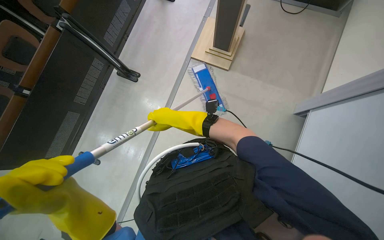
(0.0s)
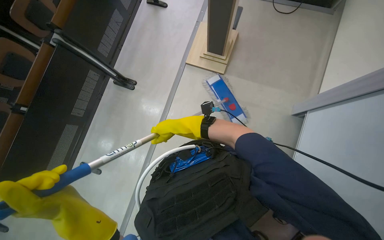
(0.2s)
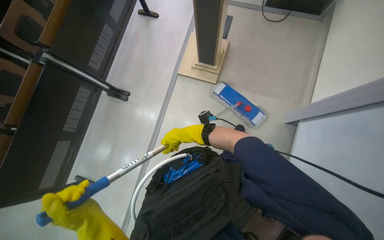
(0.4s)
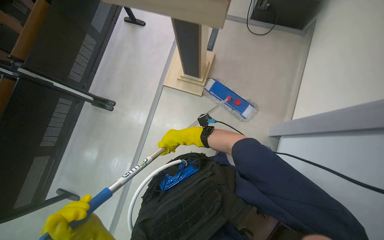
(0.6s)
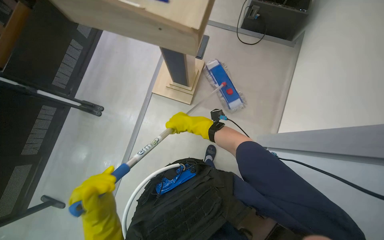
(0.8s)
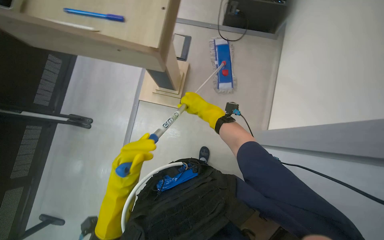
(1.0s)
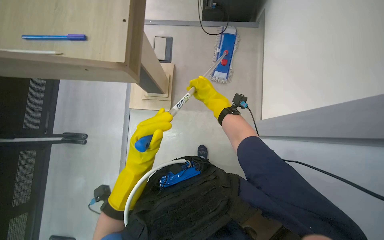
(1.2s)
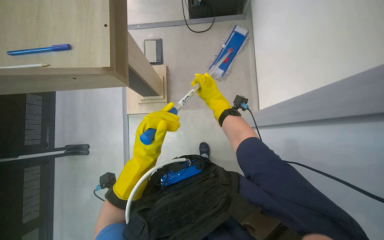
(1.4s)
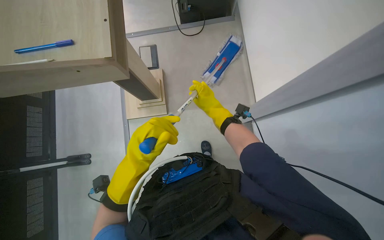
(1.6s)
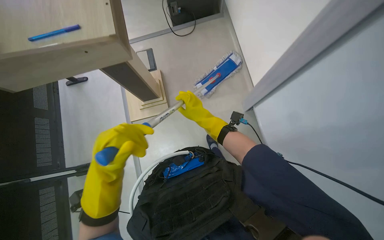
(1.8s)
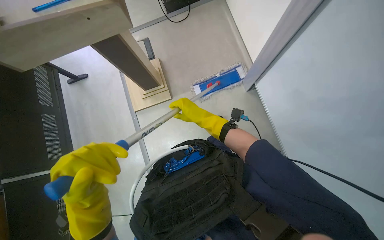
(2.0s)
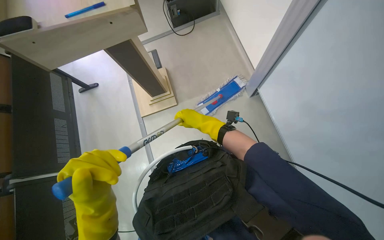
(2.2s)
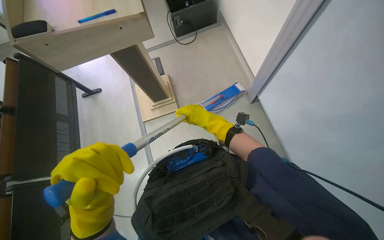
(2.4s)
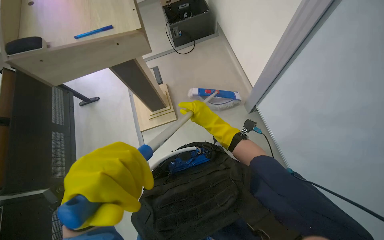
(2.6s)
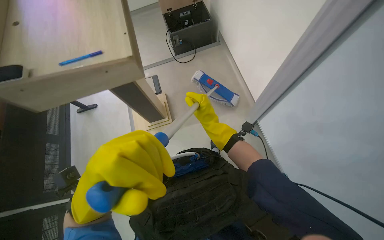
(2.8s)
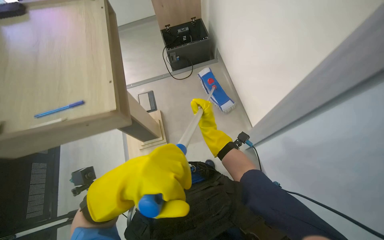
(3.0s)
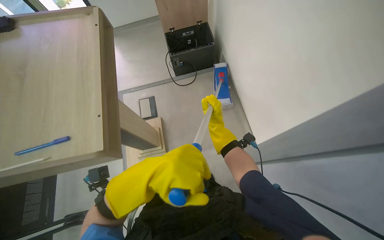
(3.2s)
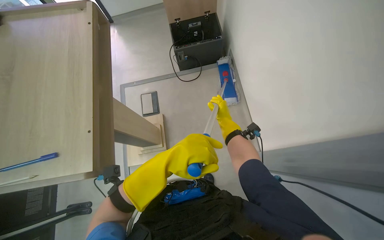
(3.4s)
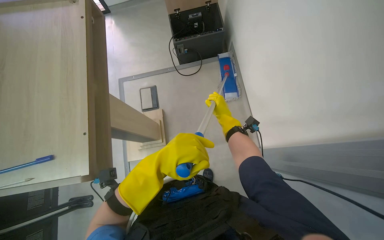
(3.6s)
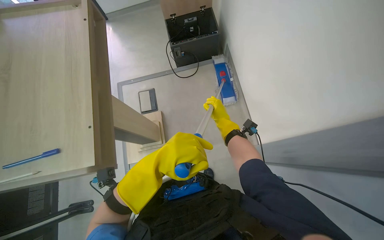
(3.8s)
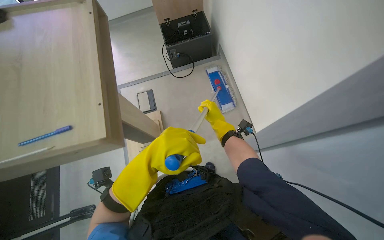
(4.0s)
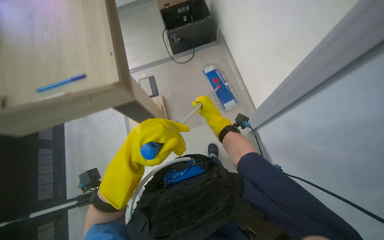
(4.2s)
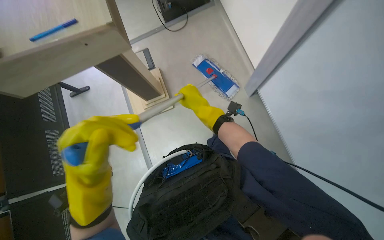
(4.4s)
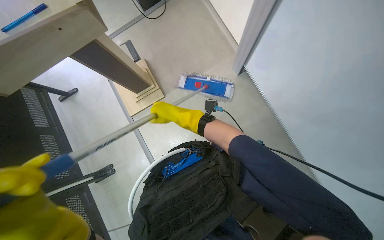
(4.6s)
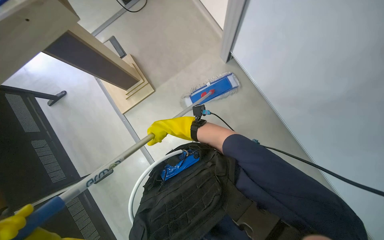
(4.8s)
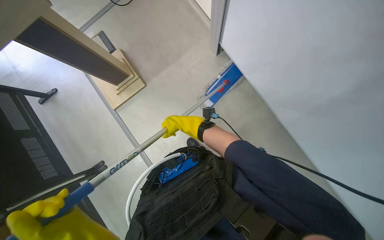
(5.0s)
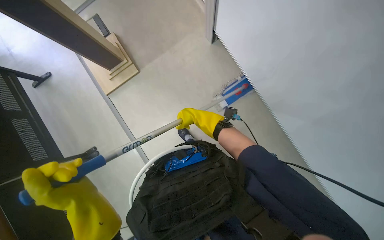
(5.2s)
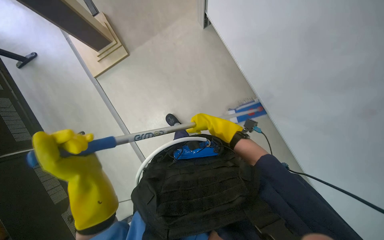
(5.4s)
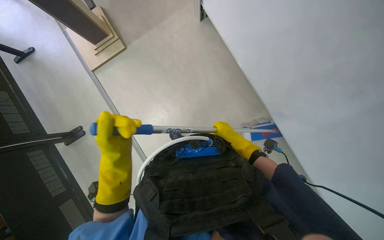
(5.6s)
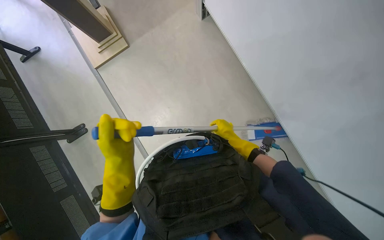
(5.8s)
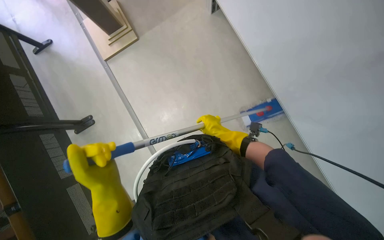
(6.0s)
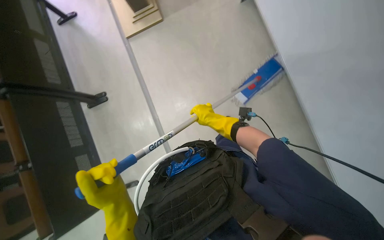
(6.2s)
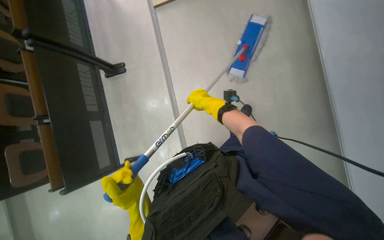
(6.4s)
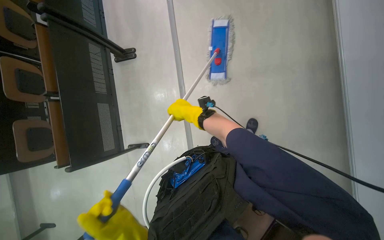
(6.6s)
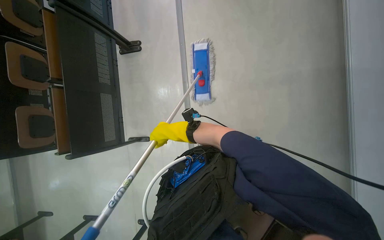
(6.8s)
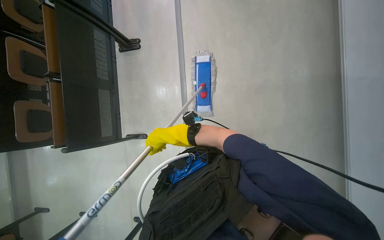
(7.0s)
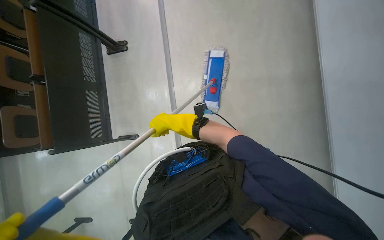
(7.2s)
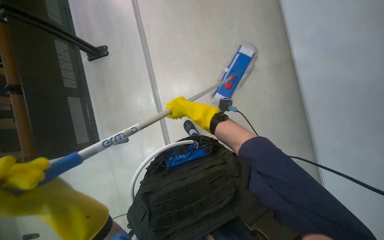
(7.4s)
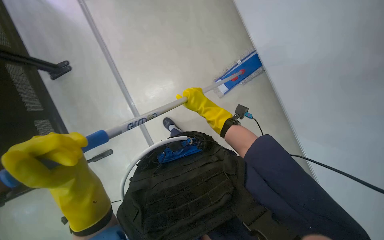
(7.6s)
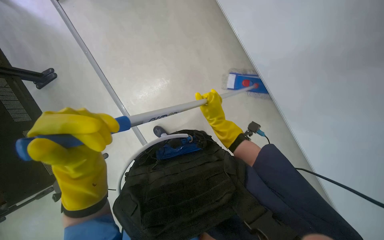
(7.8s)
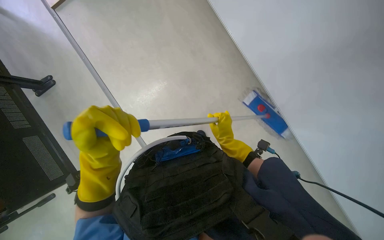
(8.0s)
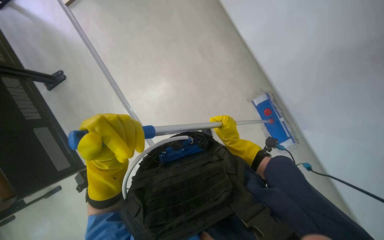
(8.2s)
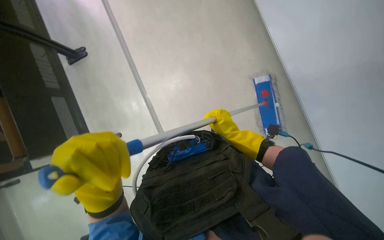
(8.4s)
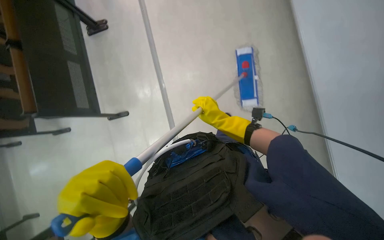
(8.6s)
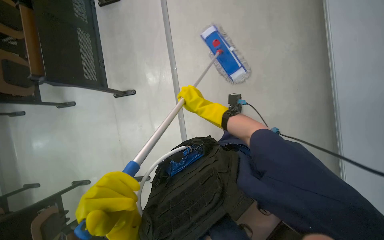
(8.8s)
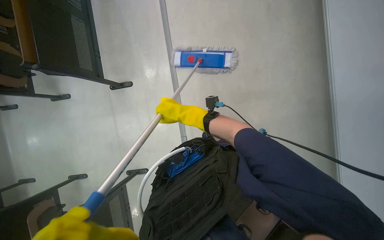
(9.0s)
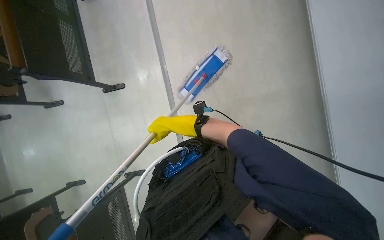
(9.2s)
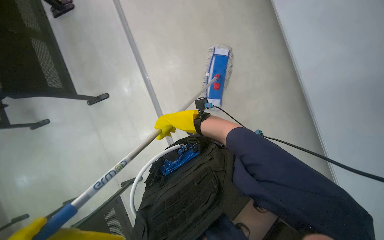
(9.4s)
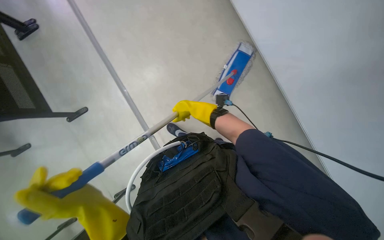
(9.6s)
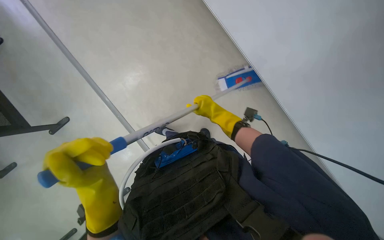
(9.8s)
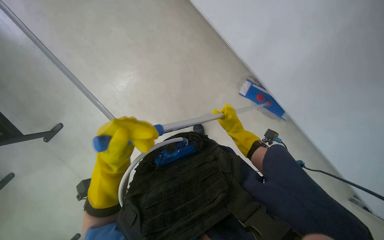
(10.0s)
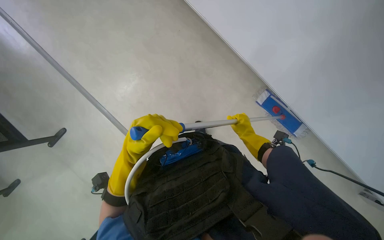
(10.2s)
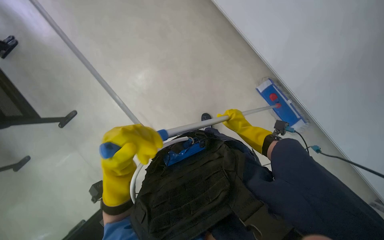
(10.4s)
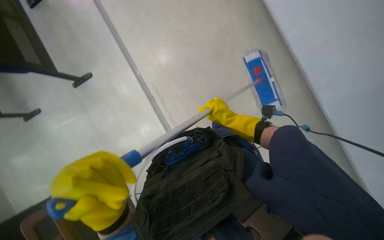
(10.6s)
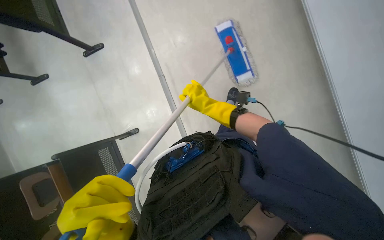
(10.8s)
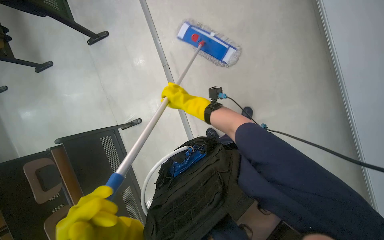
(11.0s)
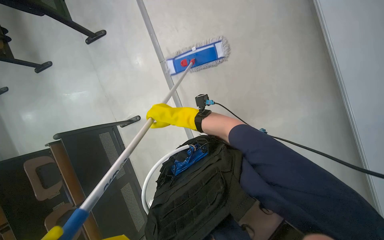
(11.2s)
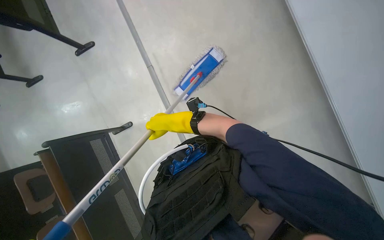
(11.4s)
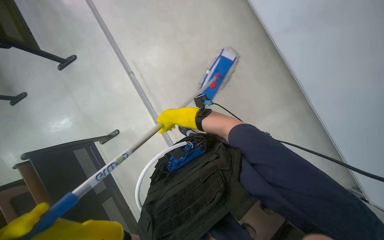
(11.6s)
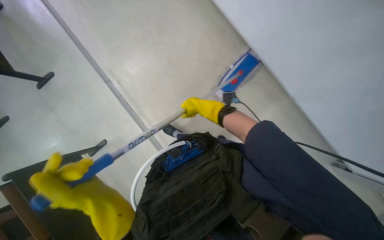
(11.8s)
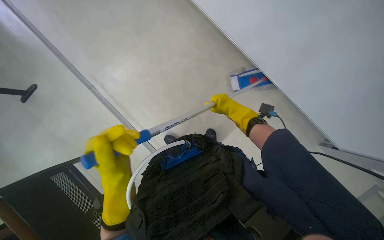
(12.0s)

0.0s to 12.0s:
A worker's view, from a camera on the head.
Job: mopping floor.
The whole recording: Mopping floor with flat mop. The worker mops the floor with a flat mop.
0.0s to 1.6s: The wearer looks approximately 40 degrees further to the right.
1.6s to 3.0s: The camera pitches upward, by about 15 degrees. The right hand travels nearer to the camera and back again, approximately 20 cm each way, while the left hand moves nearer to the camera, about 20 cm.
3.0s to 4.4s: The left hand reaches about 15 cm farther from the camera, then returns.
4.4s to 6.0s: The camera is carried about 60 cm.
10.4s to 12.0s: The right hand reaches some 25 cm to the left, then returns.

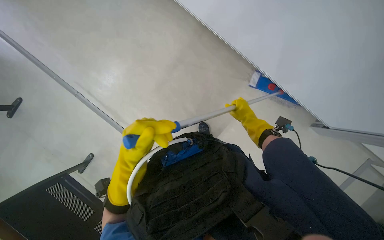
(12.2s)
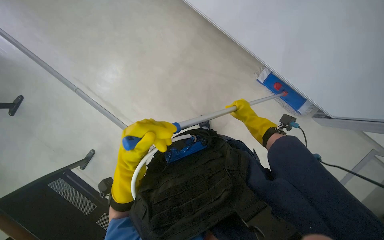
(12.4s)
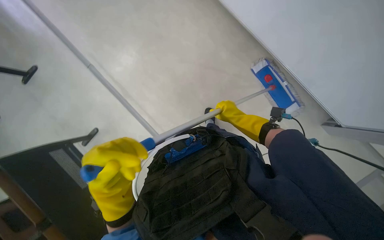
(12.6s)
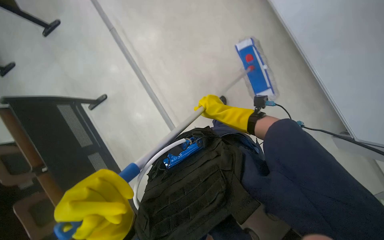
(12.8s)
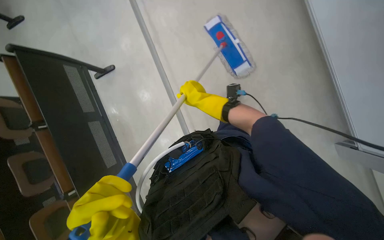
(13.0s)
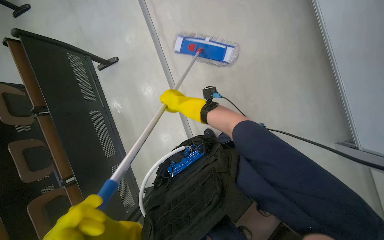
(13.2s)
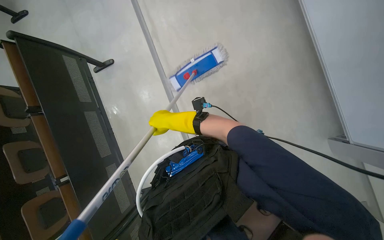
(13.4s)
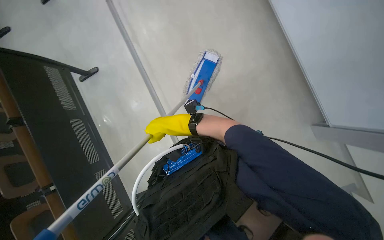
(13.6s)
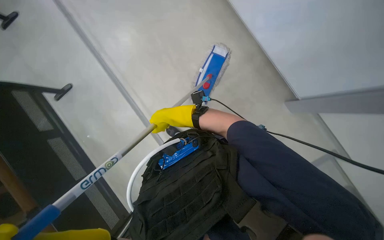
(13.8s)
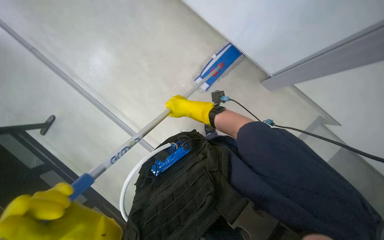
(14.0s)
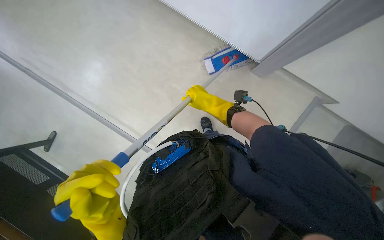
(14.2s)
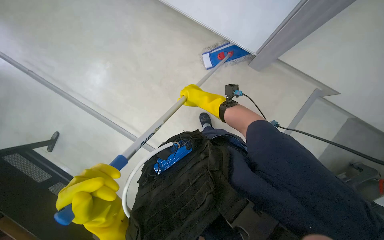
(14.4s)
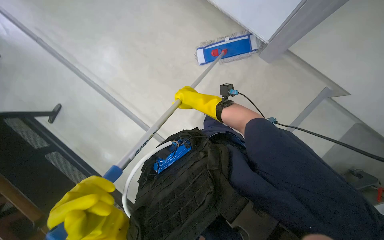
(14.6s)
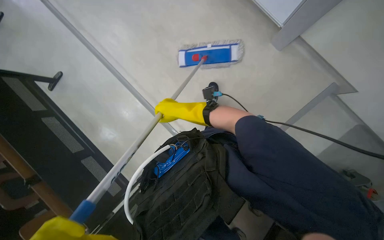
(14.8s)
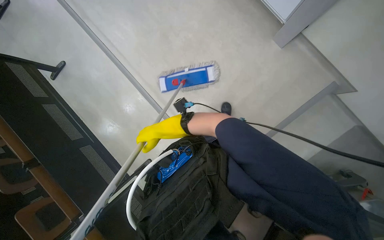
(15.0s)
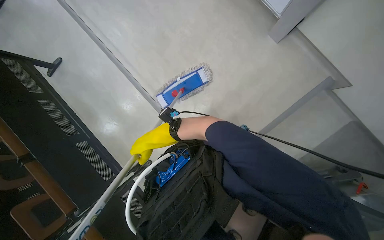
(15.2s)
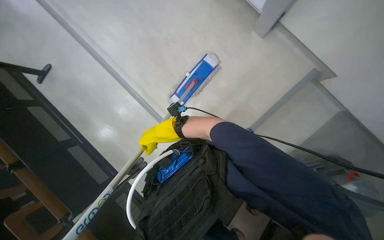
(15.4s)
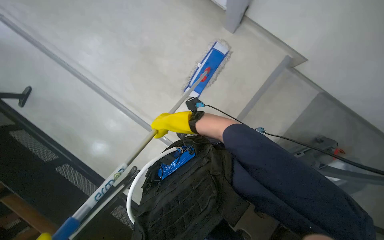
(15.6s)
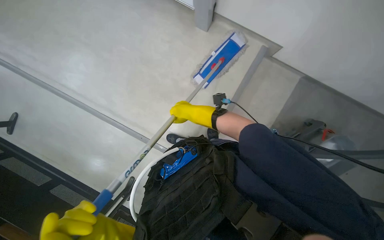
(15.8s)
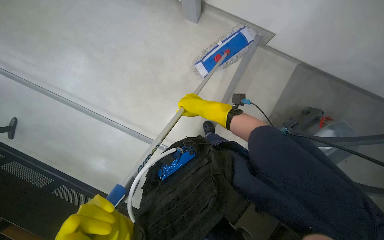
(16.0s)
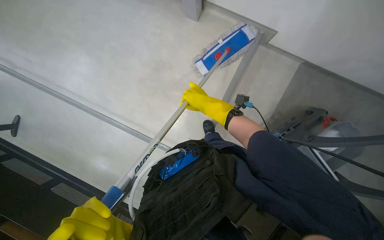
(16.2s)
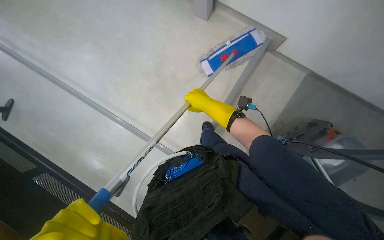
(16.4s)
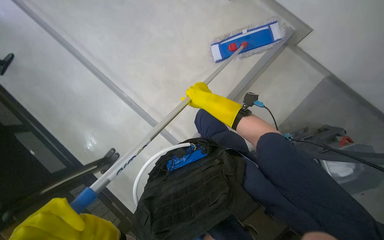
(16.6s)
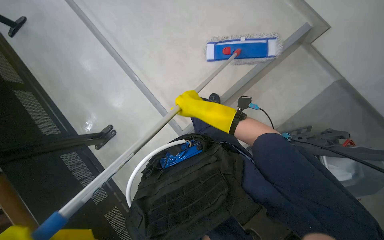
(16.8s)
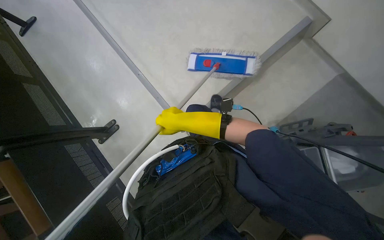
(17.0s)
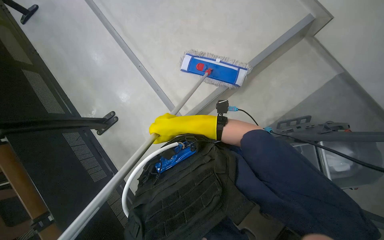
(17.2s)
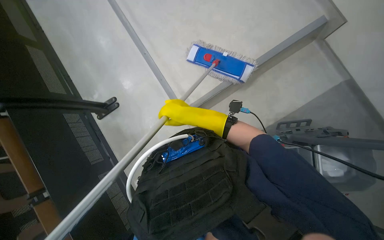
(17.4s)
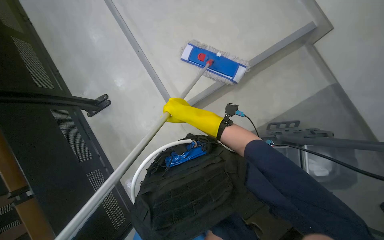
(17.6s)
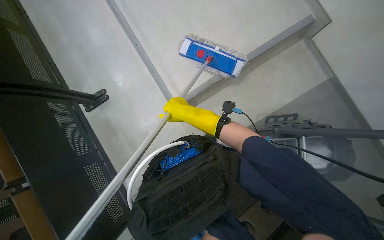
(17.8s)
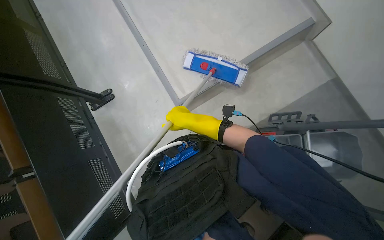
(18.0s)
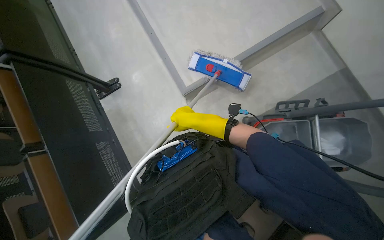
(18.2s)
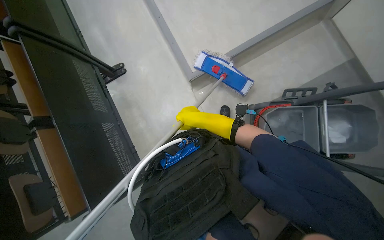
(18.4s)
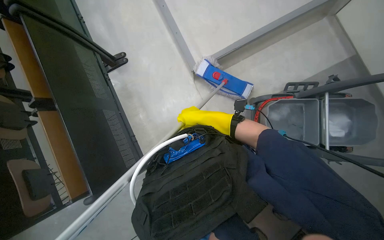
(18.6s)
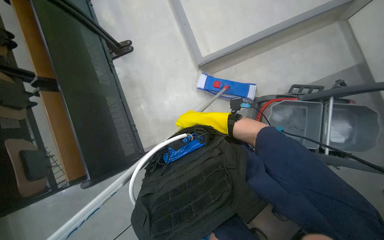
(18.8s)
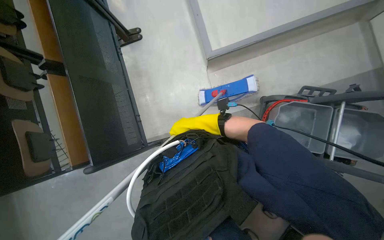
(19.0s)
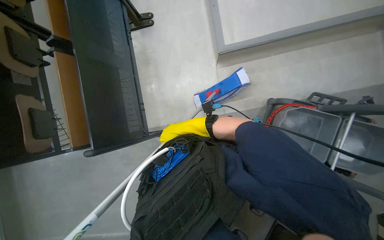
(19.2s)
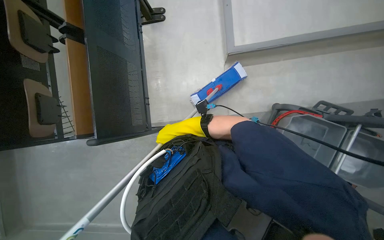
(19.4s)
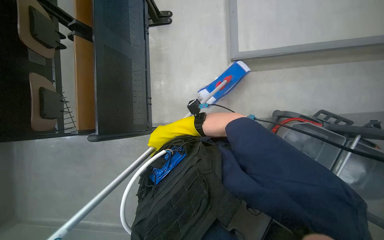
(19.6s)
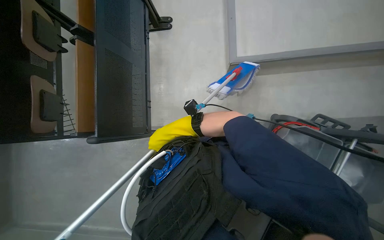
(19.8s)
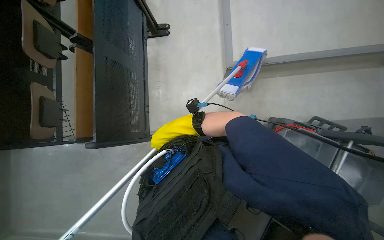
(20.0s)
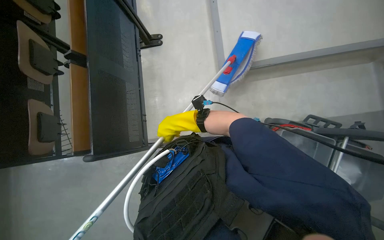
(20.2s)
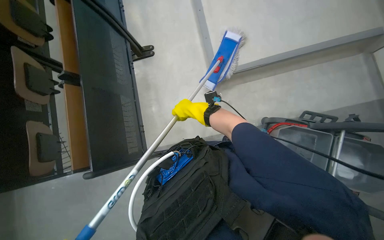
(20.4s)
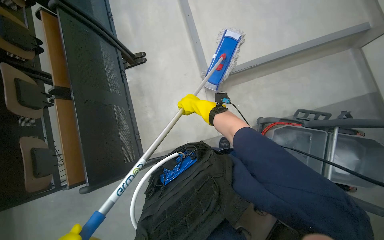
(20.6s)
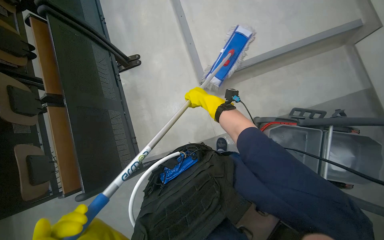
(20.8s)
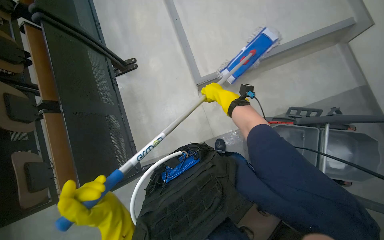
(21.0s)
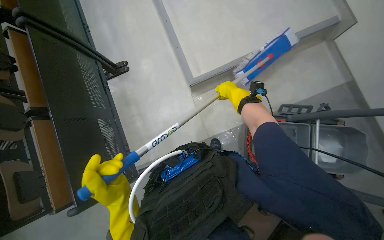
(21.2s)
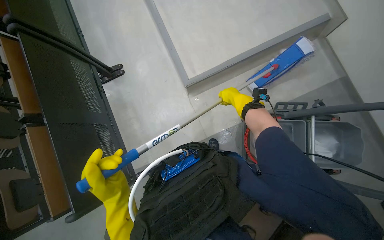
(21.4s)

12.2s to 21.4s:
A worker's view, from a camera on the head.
Job: mopping floor.
The whole recording: Mopping floor with flat mop. The worker mops the floor with a flat mop.
12.2s to 13.8s: The view tips downward by roughly 25 degrees.
13.8s to 15.2s: The right hand travels farther from the camera by about 15 cm.
18.4s to 19.8s: The scene turns roughly 25 degrees clockwise in the picture.
19.8s to 21.4s: The right hand moves to the right and up the picture, about 40 cm.
